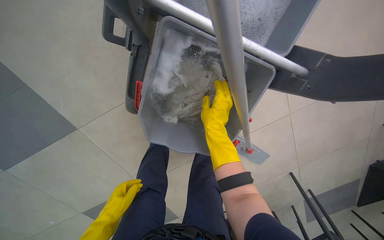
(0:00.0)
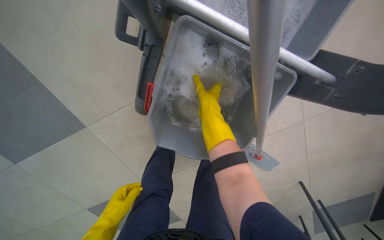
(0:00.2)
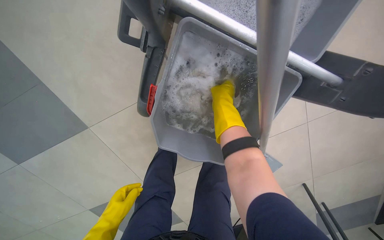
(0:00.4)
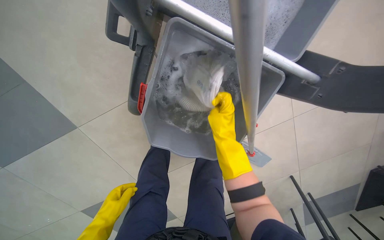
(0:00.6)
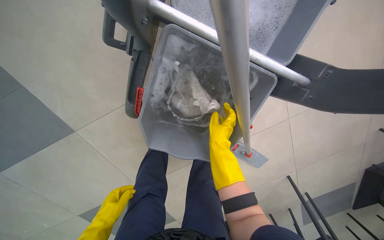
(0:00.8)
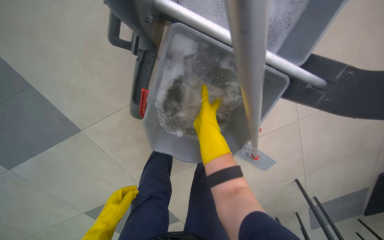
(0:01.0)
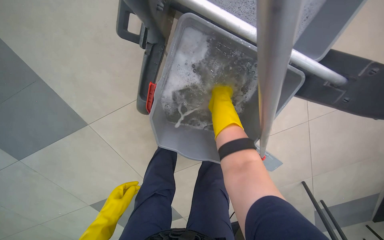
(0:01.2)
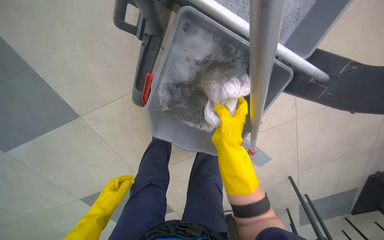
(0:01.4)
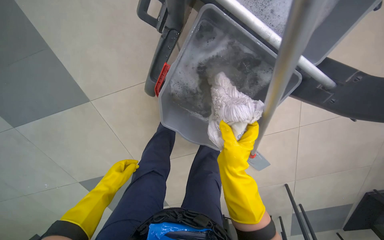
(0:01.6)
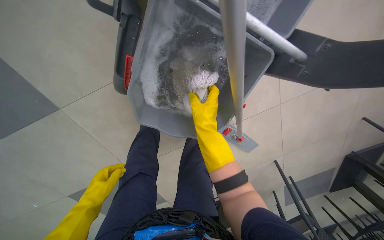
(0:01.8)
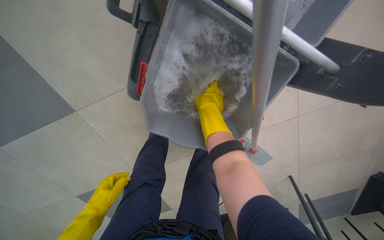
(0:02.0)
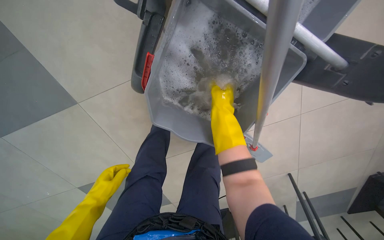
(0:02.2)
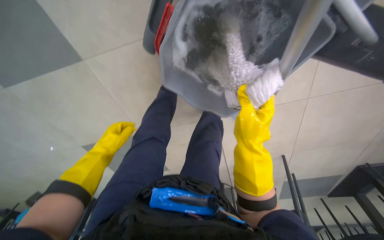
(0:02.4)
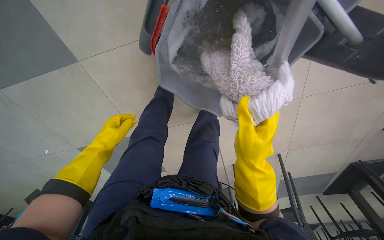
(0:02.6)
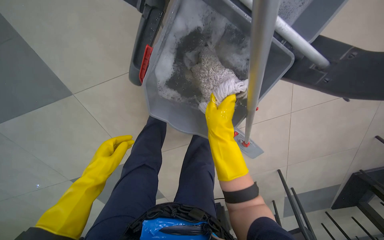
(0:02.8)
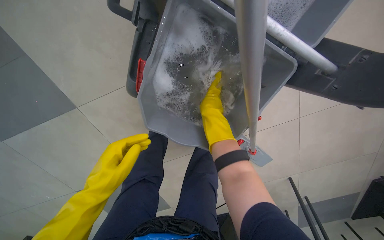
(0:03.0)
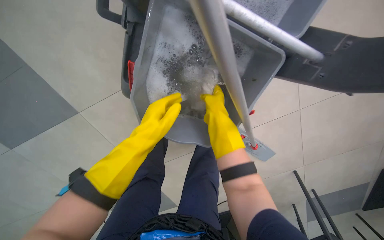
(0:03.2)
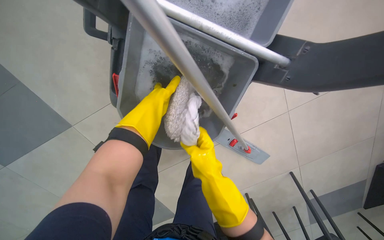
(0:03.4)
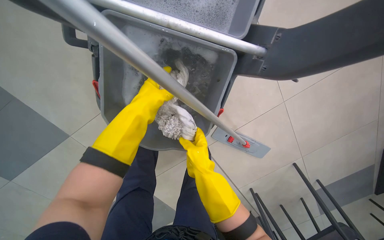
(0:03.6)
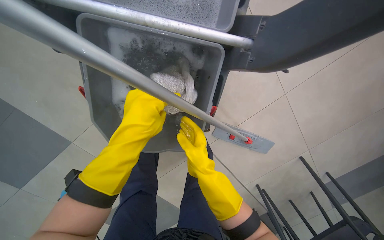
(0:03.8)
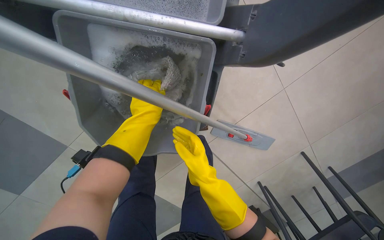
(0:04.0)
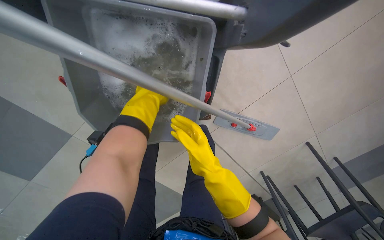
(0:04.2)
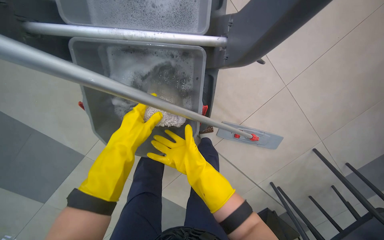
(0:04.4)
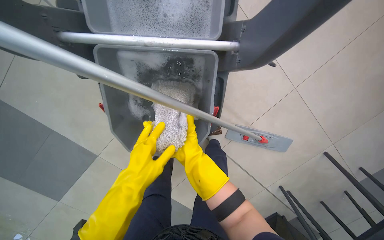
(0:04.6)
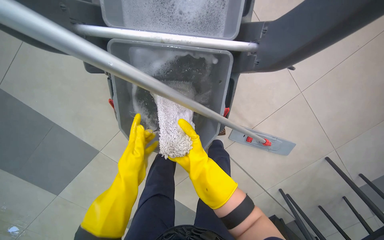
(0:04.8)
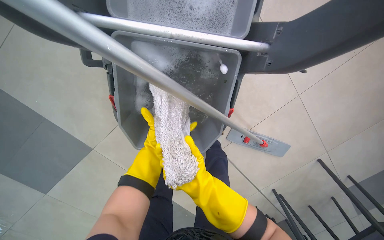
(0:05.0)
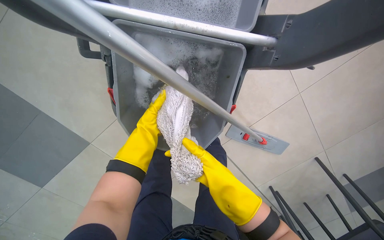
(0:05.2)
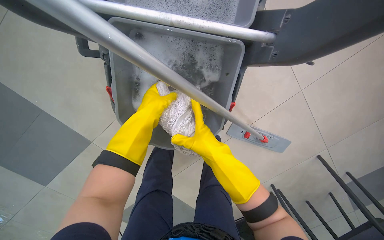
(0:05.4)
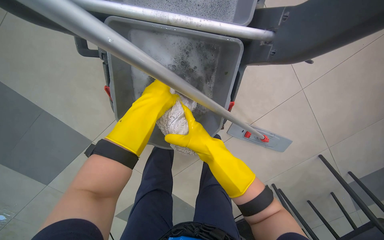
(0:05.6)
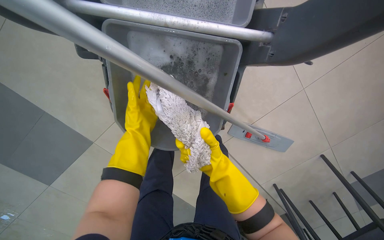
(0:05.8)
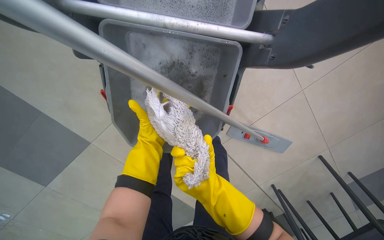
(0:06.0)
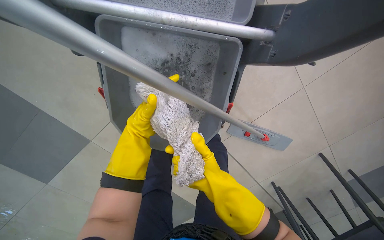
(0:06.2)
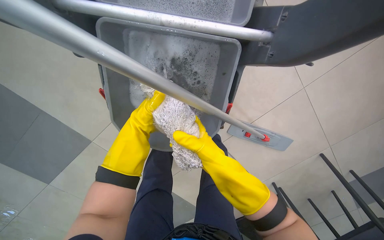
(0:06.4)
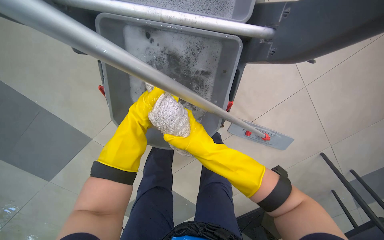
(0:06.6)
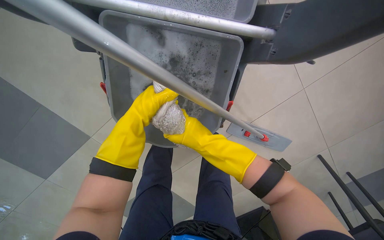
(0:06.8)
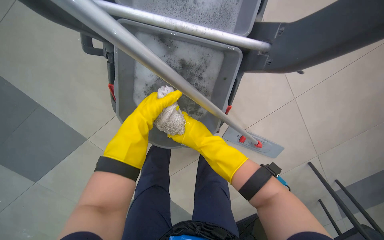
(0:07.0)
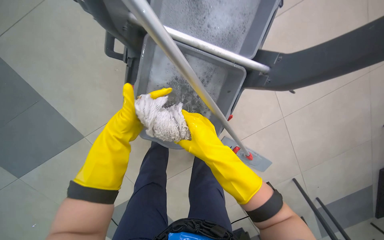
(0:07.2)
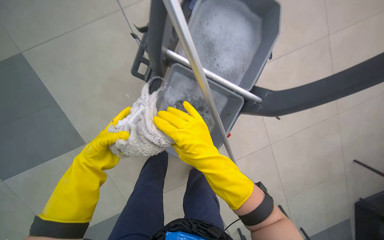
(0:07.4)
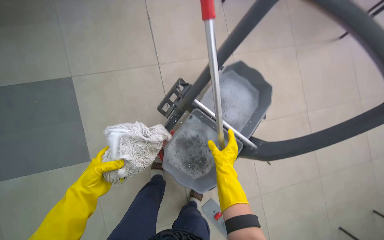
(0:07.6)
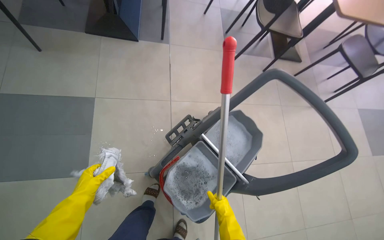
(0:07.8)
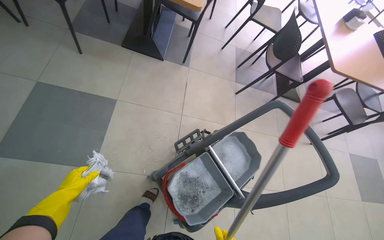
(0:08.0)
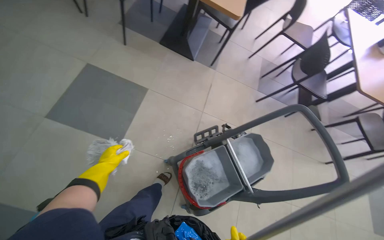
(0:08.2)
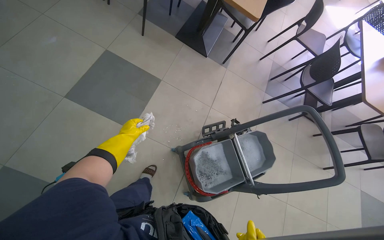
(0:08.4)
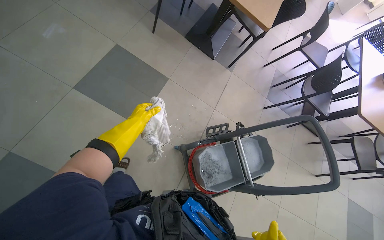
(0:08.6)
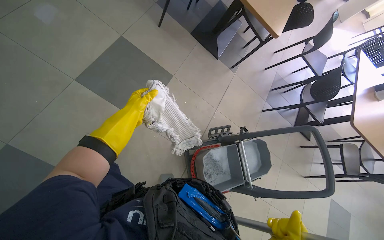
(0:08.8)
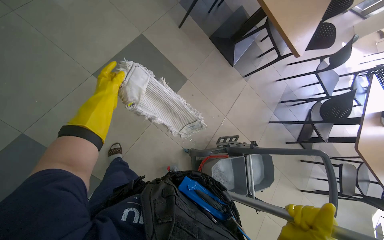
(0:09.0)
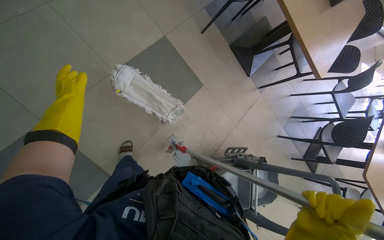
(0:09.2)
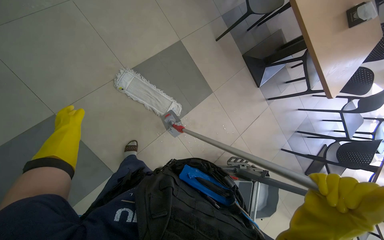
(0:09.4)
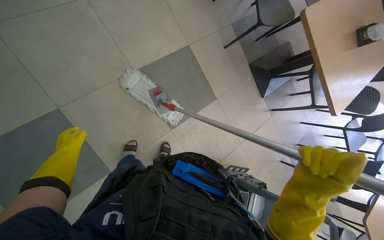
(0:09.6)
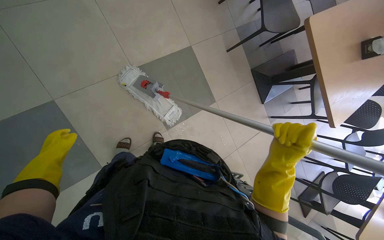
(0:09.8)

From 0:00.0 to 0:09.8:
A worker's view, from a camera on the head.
Job: preparing cleaning supplies.
The whole recording: Managing cleaning equipment and items. The worker removes the mop head from the handle and wrings it out in the bucket.
From 0:00.0 to 0:01.4: The right hand swings up and down the picture, about 15 cm each way, with 3 reversals.
From 0:01.4 to 0:02.8: The right hand goes up and down the picture, about 15 cm each way, reversing 2 times.
From 0:02.8 to 0:04.2: The left hand moves up the picture and to the right, about 40 cm; the right hand goes some 10 cm down the picture.
From 0:04.2 to 0:05.6: The left hand reaches some 15 cm down the picture, then returns.
From 0:07.0 to 0:08.4: The camera is carried about 80 cm. The view tilts roughly 55 degrees upward. The scene rotates clockwise by roughly 55 degrees.
From 0:08.4 to 0:09.8: The camera is carried approximately 50 cm. Everything in view rotates roughly 35 degrees clockwise.

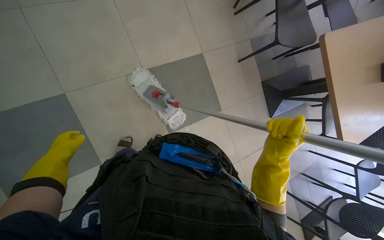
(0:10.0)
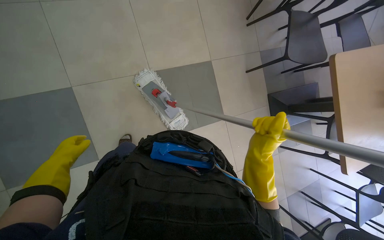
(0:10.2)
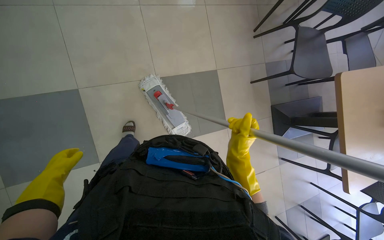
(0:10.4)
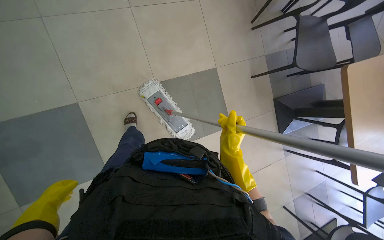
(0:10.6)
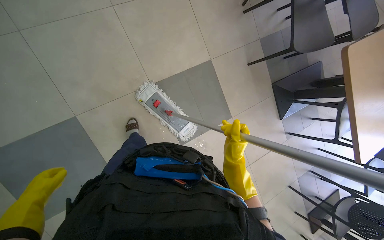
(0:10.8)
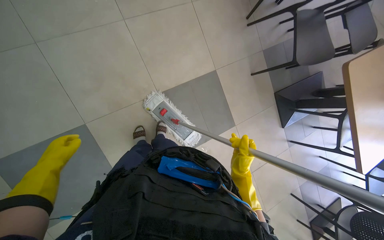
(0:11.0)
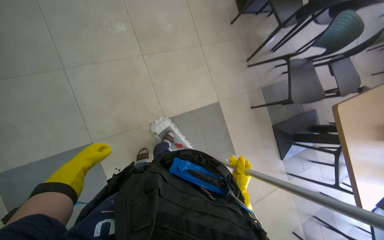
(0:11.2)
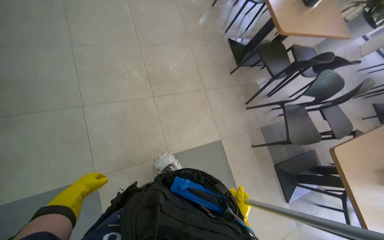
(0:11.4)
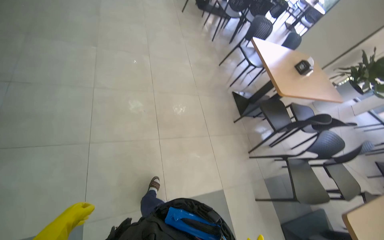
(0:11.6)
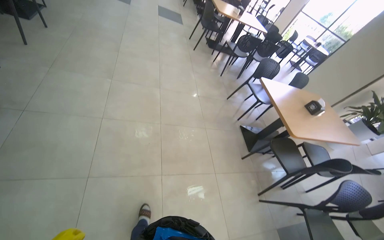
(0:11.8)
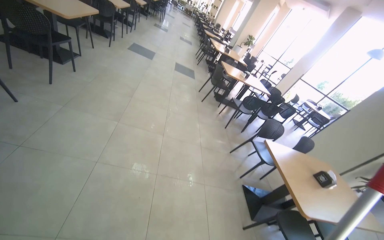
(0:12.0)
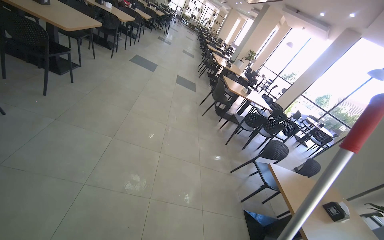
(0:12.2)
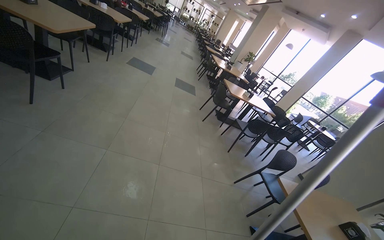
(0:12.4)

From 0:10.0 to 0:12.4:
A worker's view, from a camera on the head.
Job: preparing cleaning supplies.
The whole recording: Managing cleaning equipment and items. The worker removes the mop head from the handle and wrings it out in the bucket.
From 0:10.0 to 0:11.2: The left hand reaches approximately 10 cm down the picture, then returns; the right hand is displaced farther from the camera by some 15 cm.
From 0:11.2 to 0:12.4: The head travels approximately 60 cm. The view tilts roughly 60 degrees upward.

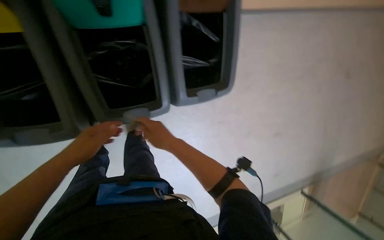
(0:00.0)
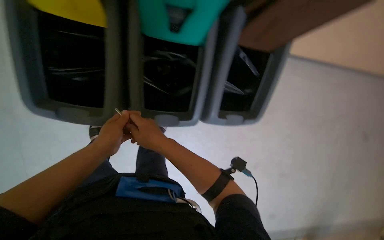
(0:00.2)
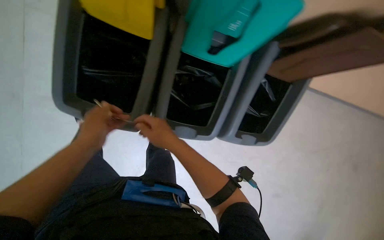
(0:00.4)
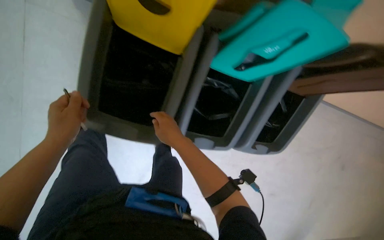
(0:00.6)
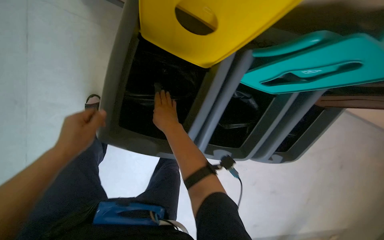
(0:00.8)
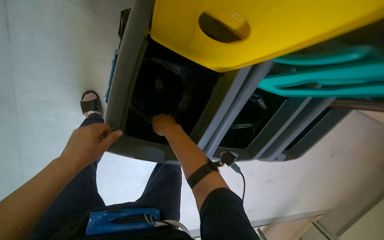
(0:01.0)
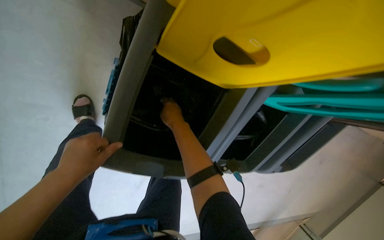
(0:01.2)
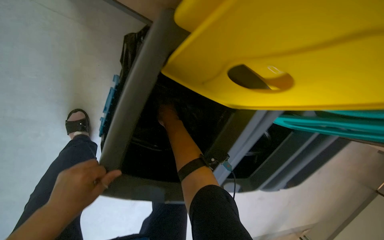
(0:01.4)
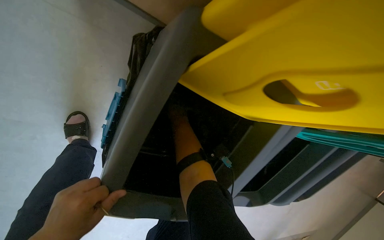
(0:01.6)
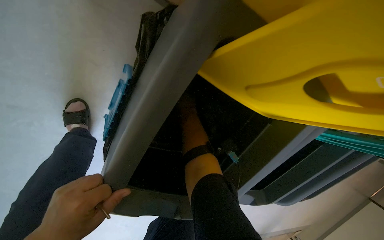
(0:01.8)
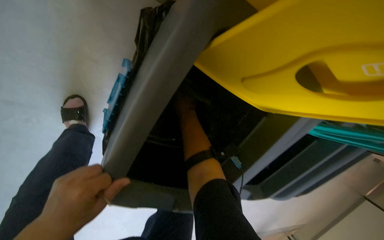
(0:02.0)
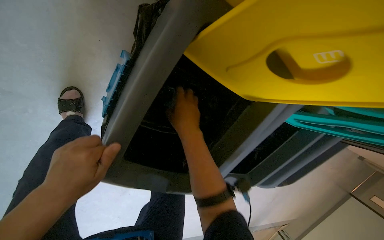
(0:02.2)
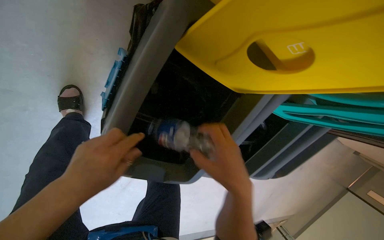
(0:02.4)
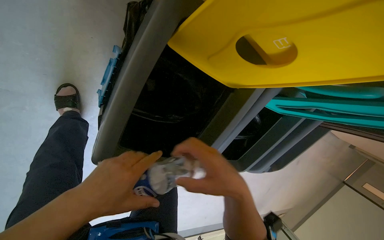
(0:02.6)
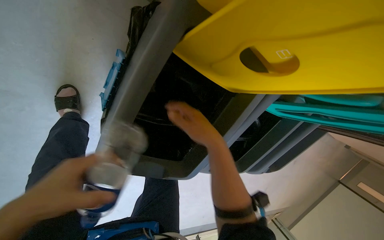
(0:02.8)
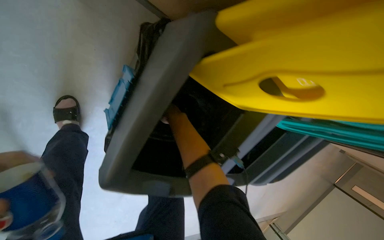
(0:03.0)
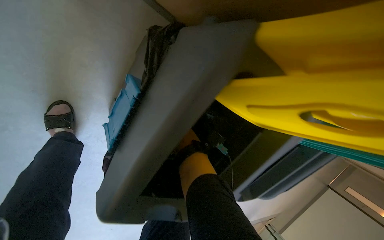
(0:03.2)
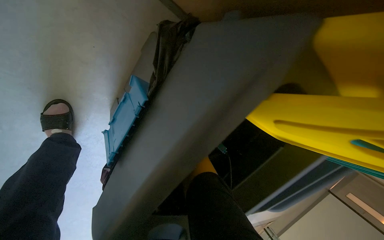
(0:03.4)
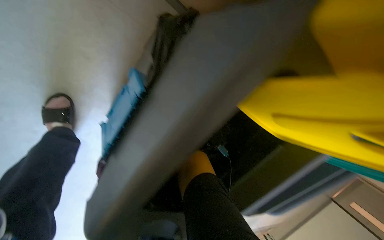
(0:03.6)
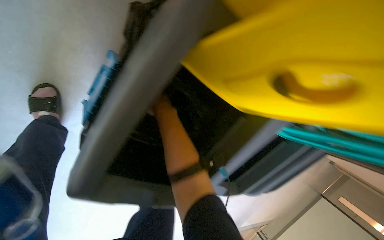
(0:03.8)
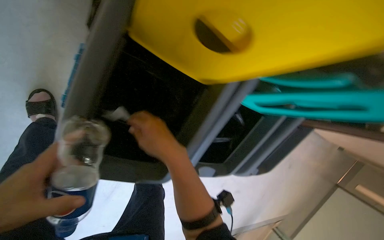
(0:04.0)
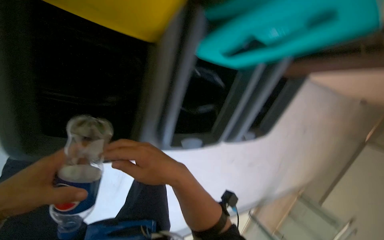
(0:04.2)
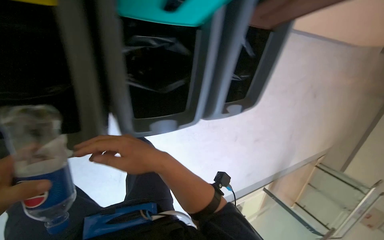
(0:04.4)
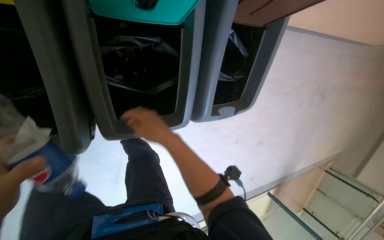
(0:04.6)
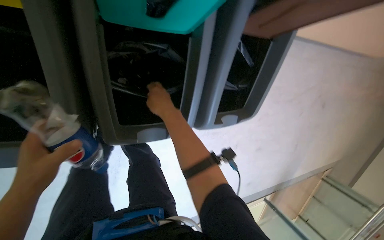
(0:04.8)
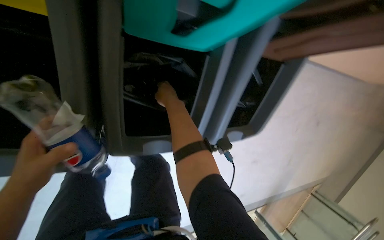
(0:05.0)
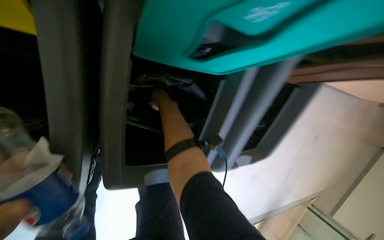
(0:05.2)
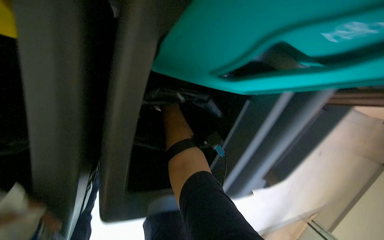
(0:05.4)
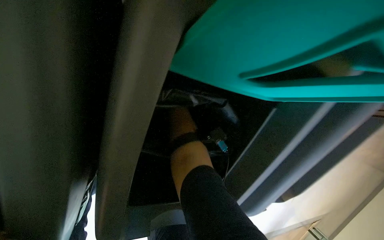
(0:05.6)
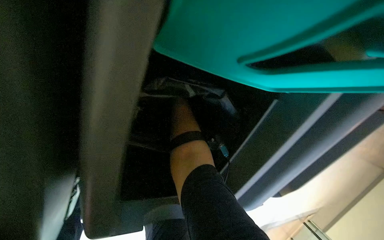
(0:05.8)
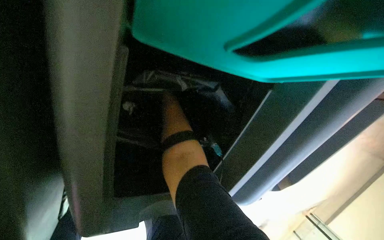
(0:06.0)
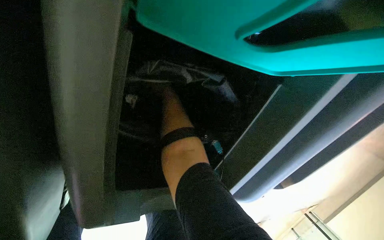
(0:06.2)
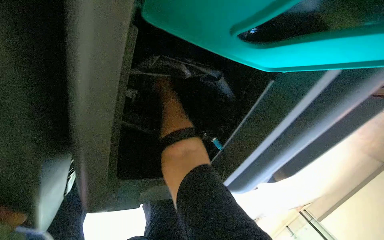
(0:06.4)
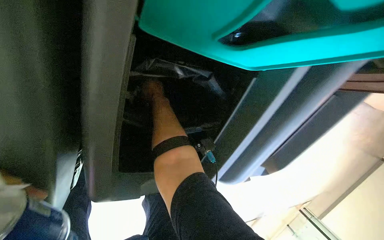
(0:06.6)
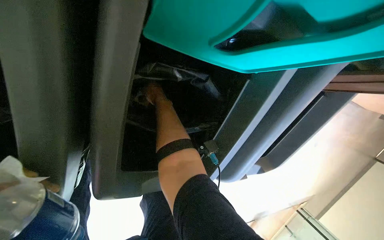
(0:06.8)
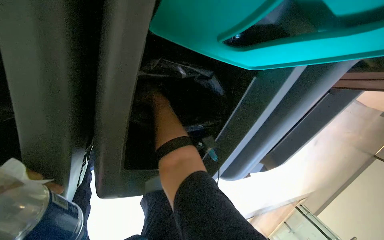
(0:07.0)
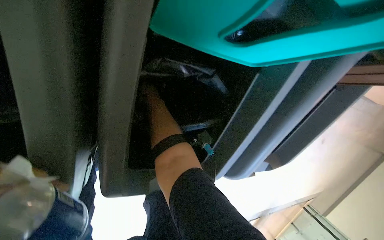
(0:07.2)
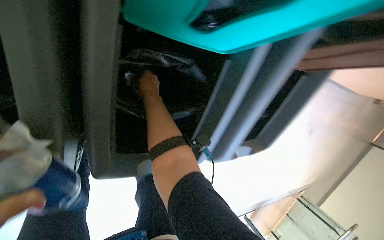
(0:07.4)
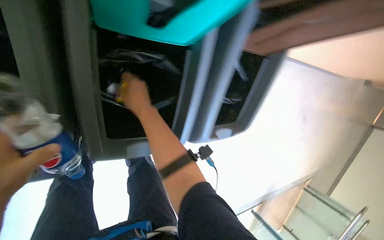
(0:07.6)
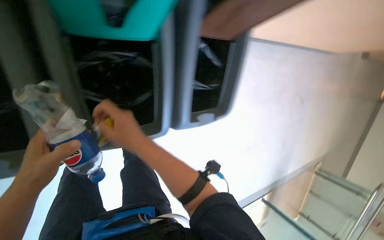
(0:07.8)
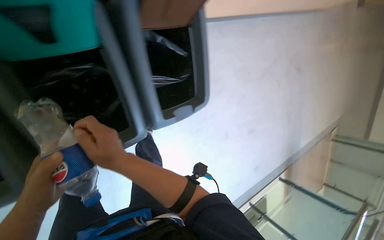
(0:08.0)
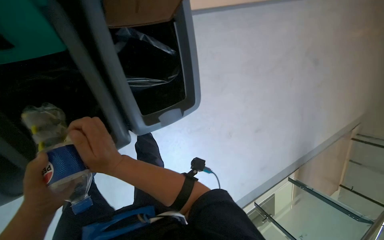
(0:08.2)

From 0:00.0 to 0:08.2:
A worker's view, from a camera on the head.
Job: managing trash.
The whole recording: Sorting items into recycling bins. The worker sorts plastic bottles and other items into recycling bins.
From 0:00.0 to 0:01.6: The head travels some 50 cm. The view tilts about 15 degrees upward. Everything in view rotates approximately 30 degrees clockwise.
From 0:03.2 to 0:05.0: The wearer moves about 50 cm.
From 0:05.0 to 0:06.6: The right hand moves farther from the camera and to the left, approximately 40 cm.
From 0:06.6 to 0:08.2: The head travels about 50 cm. Everything in view rotates some 30 degrees counterclockwise.
